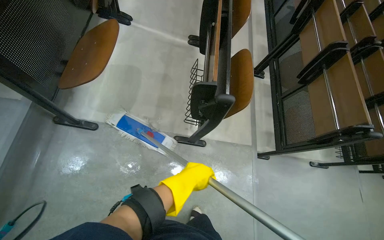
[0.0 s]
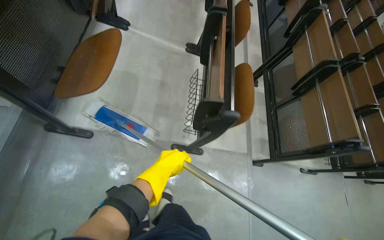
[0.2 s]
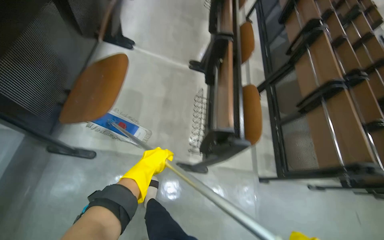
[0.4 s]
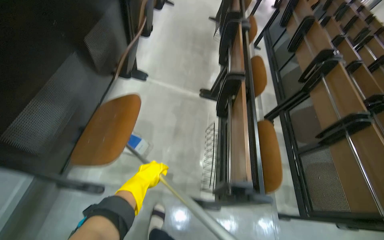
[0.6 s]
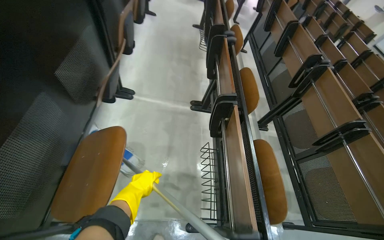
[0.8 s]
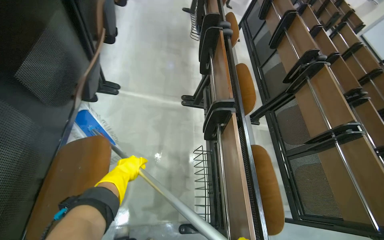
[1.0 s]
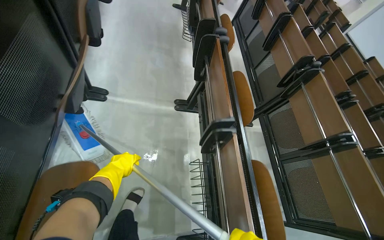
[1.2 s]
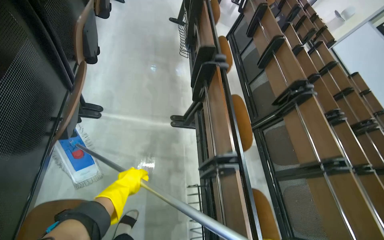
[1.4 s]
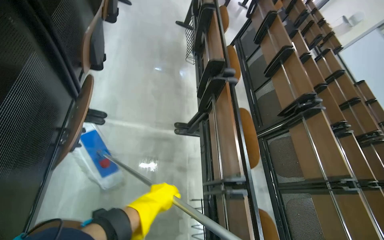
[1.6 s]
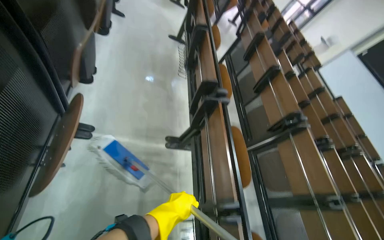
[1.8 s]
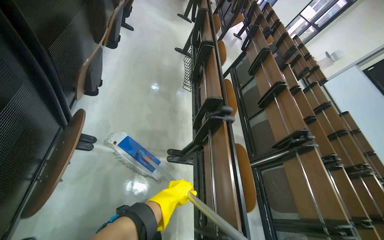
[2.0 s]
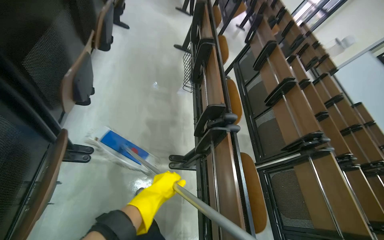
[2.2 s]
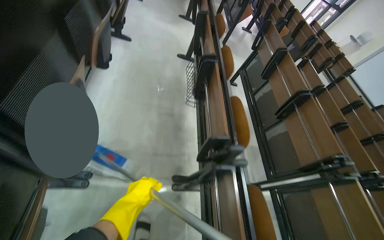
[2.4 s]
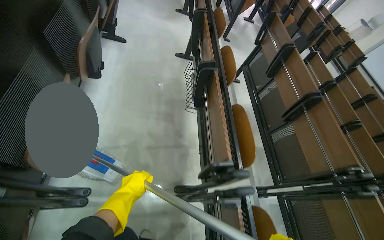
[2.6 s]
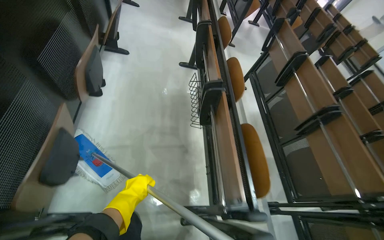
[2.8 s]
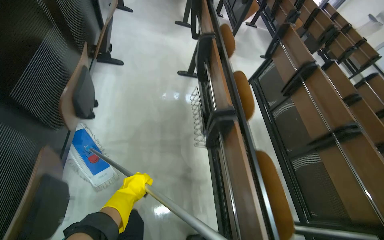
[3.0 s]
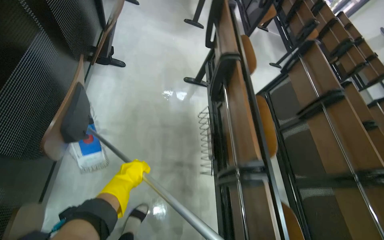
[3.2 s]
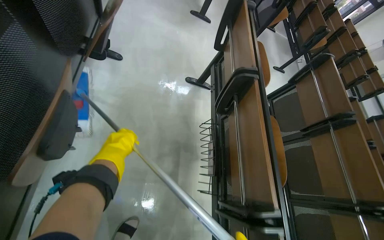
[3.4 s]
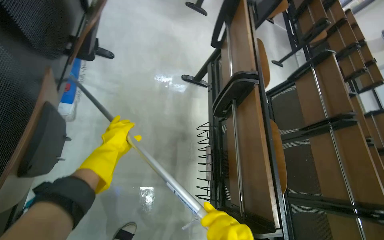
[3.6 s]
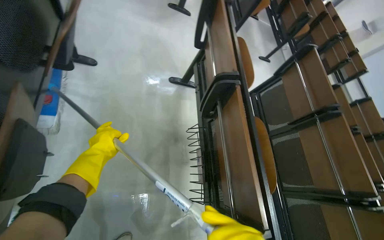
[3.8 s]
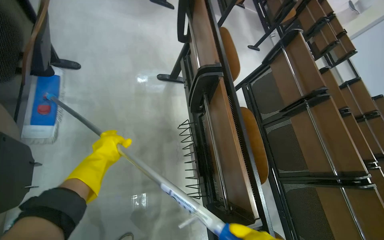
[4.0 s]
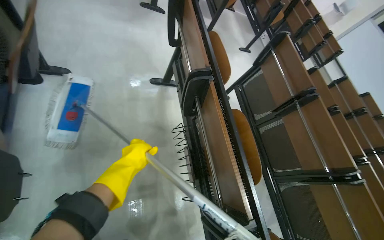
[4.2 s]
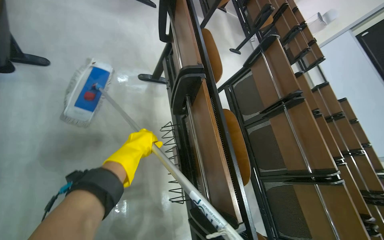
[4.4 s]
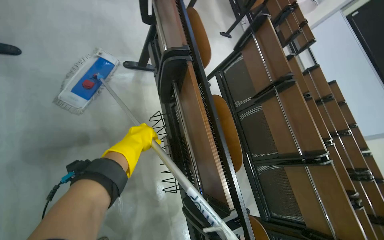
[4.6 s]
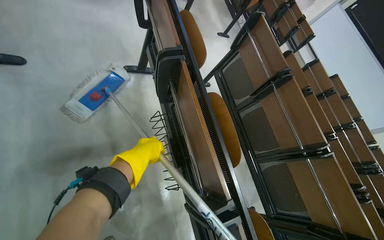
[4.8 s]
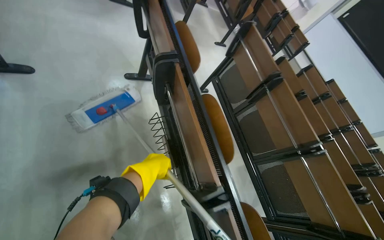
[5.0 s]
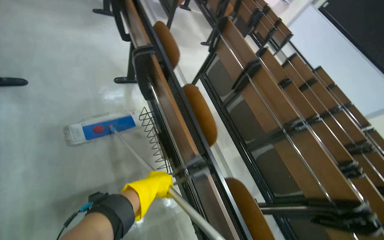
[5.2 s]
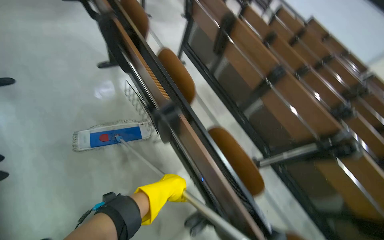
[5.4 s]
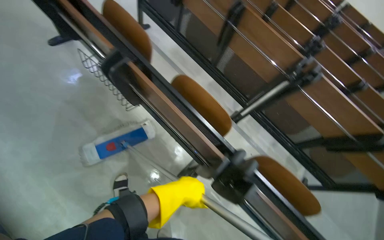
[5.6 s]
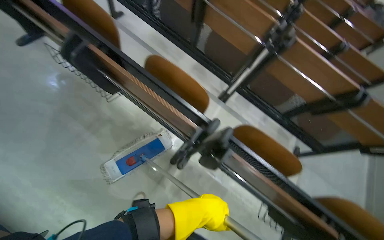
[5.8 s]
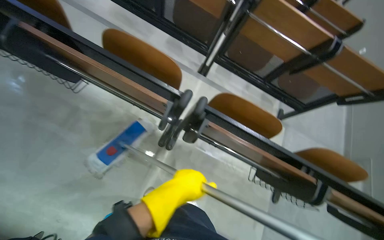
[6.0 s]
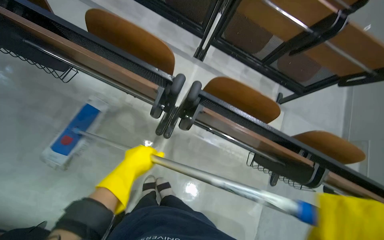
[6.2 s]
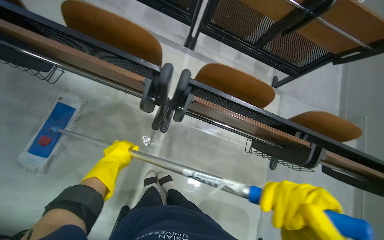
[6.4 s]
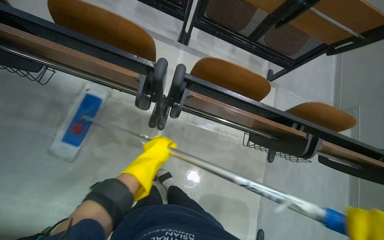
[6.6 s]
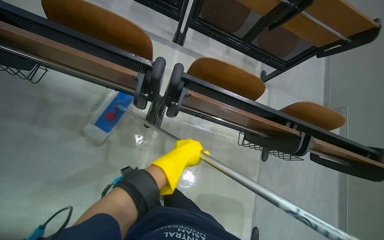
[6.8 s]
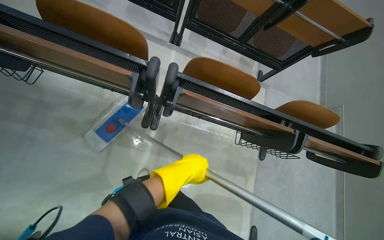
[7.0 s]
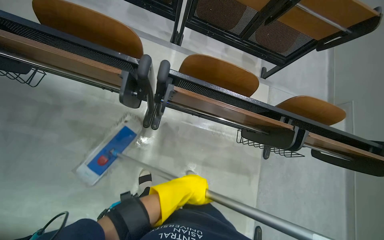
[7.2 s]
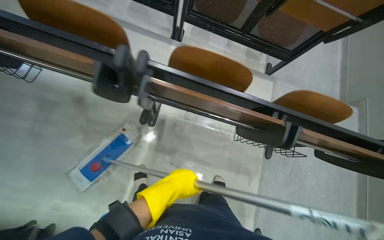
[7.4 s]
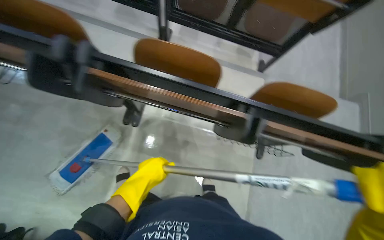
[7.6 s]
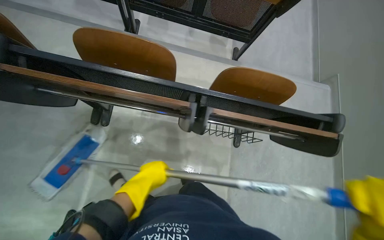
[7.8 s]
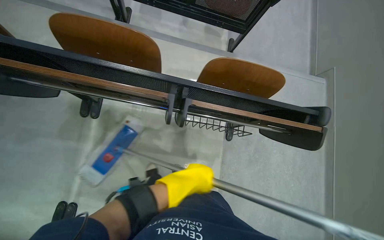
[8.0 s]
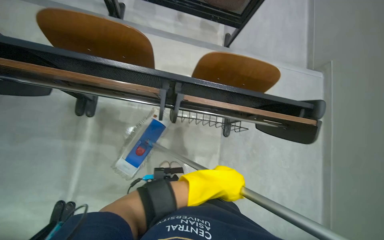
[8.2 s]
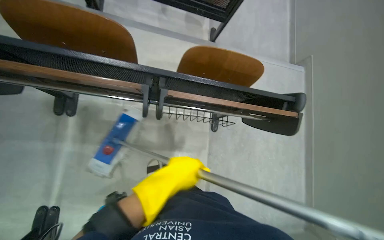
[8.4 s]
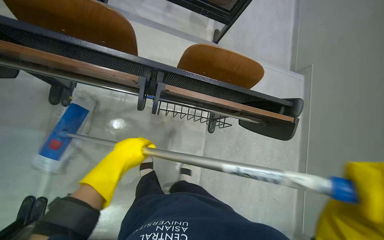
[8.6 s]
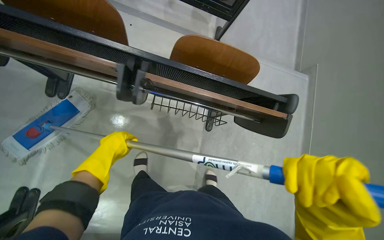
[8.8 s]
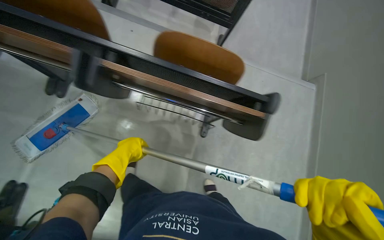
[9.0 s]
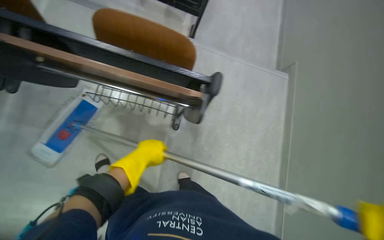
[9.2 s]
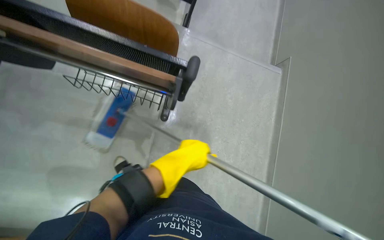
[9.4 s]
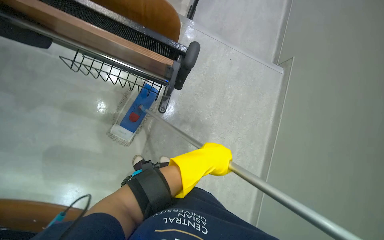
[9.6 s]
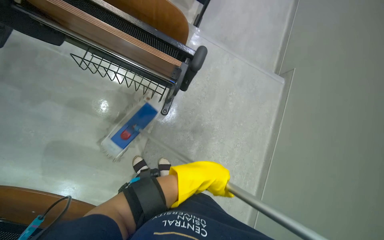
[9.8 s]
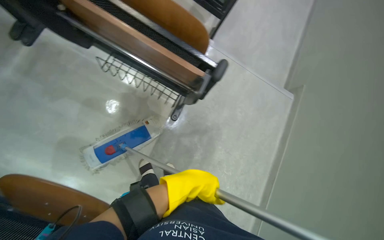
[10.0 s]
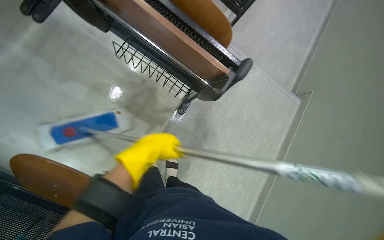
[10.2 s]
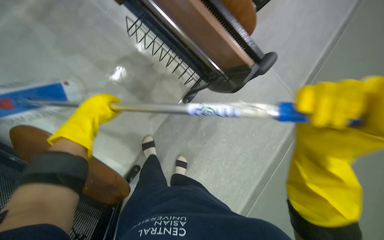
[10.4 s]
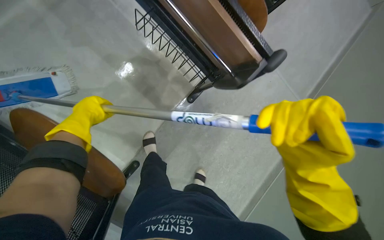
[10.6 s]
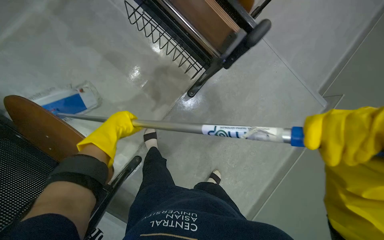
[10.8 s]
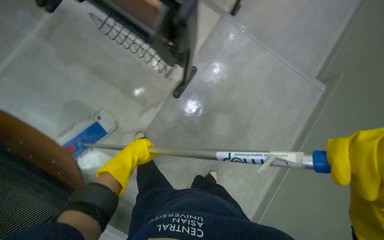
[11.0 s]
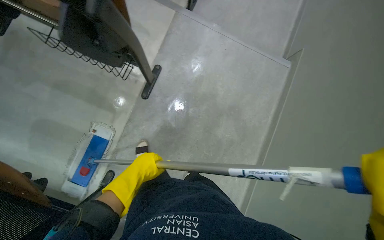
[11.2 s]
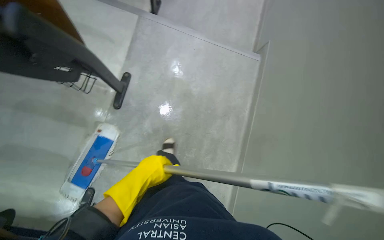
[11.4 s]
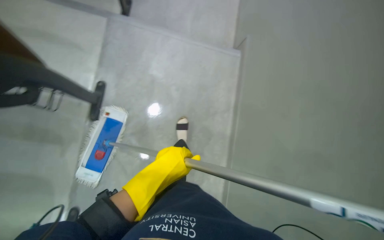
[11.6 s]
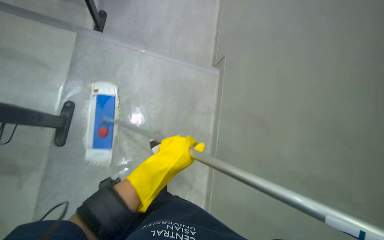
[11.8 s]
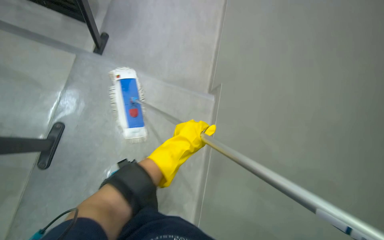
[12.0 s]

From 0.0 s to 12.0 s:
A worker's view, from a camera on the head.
Job: mopping floor.
The whole recording: Mopping building floor. The worker prepares the mop and mops the floor in the building hallway.
From 0.0 s to 1.6 s: The camera travels some 90 cm.
From 1.6 s to 3.0 s: The wearer moves approximately 70 cm.
From 3.0 s to 4.4 s: The head travels some 50 cm.
From 4.4 s to 6.0 s: The wearer moves about 80 cm. The wearer looks some 25 degrees further downward. The scene rotates counterclockwise by approximately 50 degrees.
From 7.6 s to 9.0 s: The camera is carried to the right, roughly 50 cm.
From 9.0 s to 10.4 s: The scene rotates clockwise by roughly 25 degrees. The left hand travels to the right and back again, approximately 30 cm each way.
From 10.4 s to 12.0 s: The left hand shifts some 50 cm to the right.

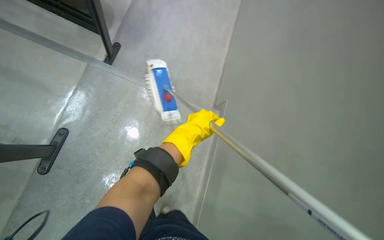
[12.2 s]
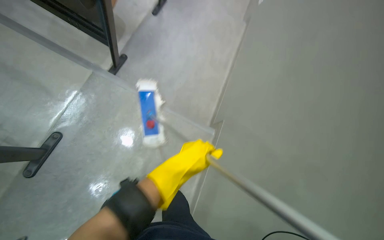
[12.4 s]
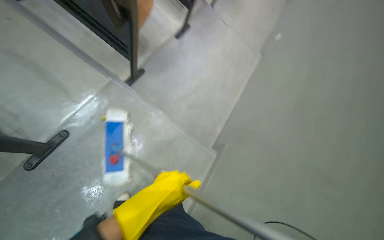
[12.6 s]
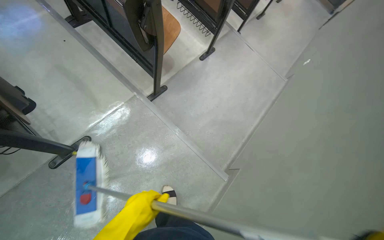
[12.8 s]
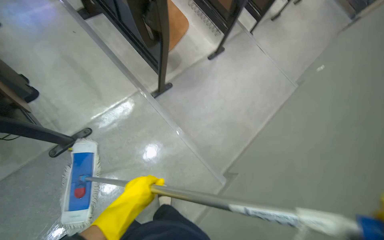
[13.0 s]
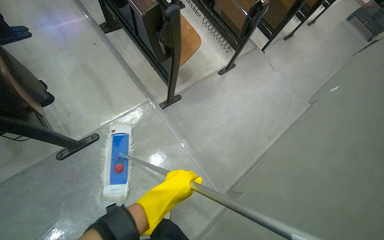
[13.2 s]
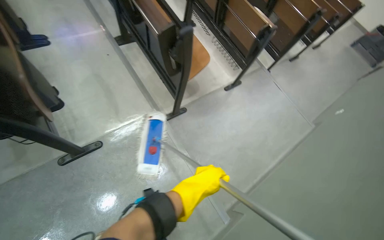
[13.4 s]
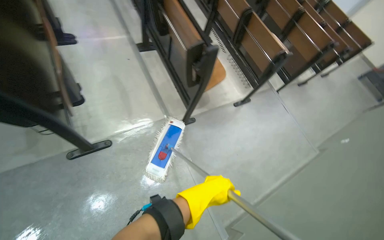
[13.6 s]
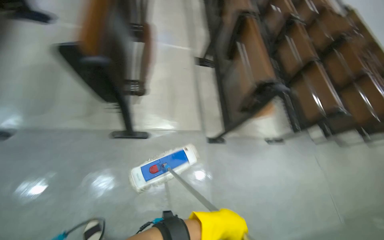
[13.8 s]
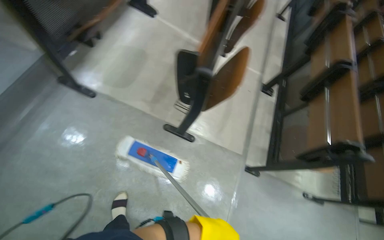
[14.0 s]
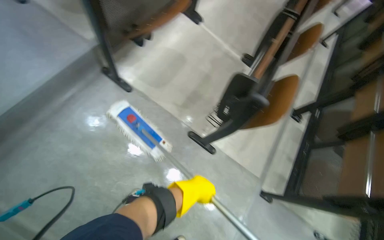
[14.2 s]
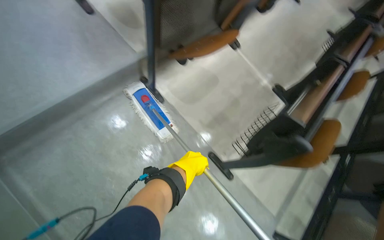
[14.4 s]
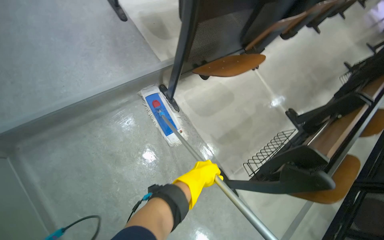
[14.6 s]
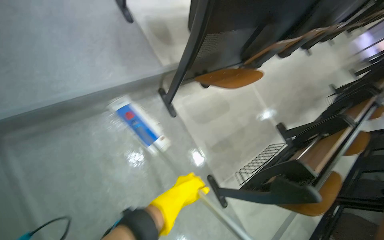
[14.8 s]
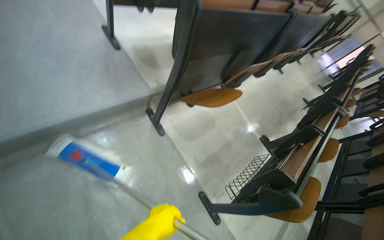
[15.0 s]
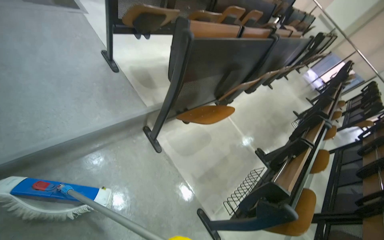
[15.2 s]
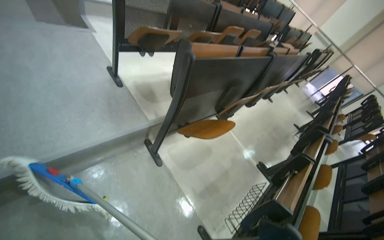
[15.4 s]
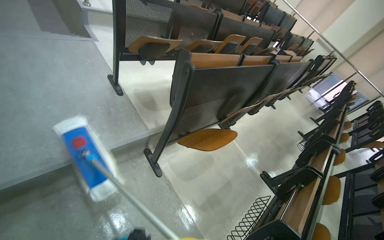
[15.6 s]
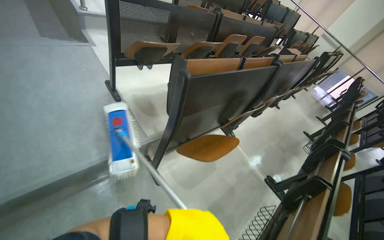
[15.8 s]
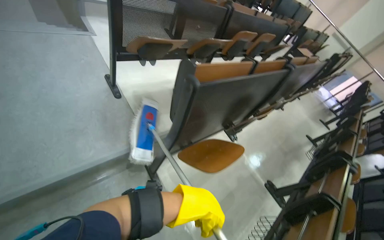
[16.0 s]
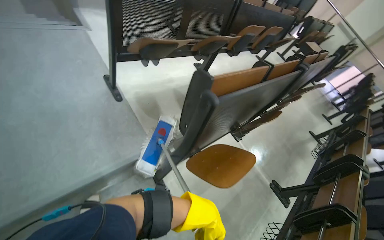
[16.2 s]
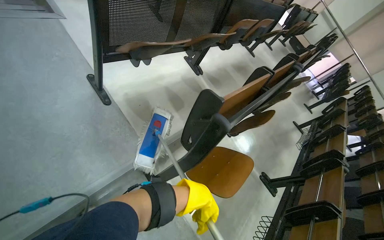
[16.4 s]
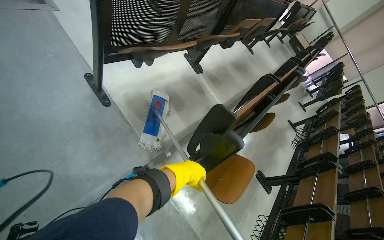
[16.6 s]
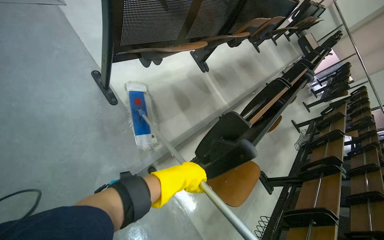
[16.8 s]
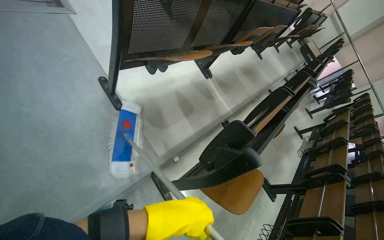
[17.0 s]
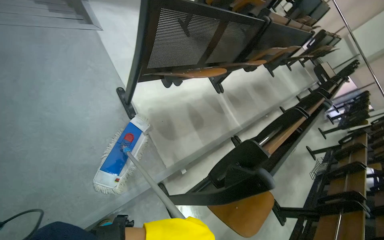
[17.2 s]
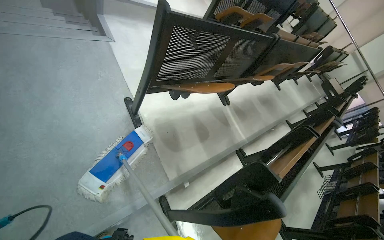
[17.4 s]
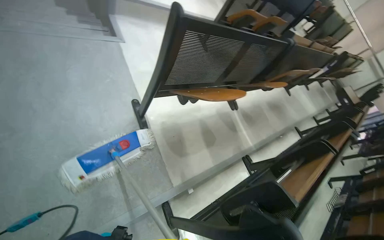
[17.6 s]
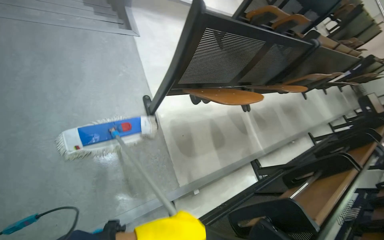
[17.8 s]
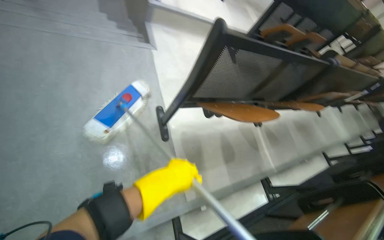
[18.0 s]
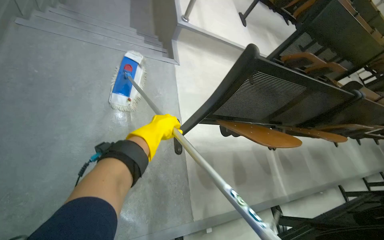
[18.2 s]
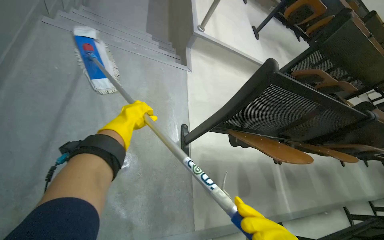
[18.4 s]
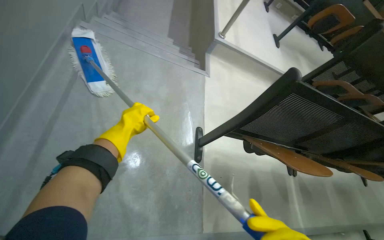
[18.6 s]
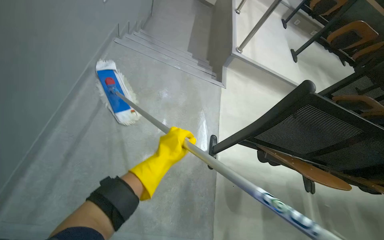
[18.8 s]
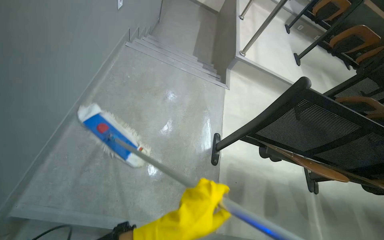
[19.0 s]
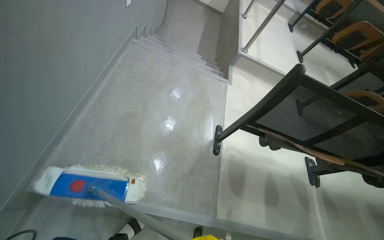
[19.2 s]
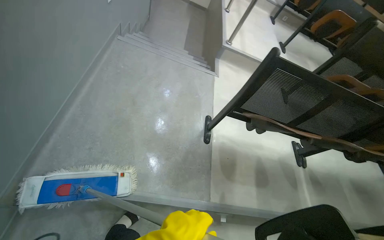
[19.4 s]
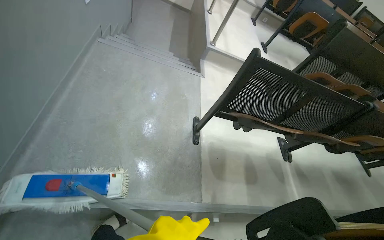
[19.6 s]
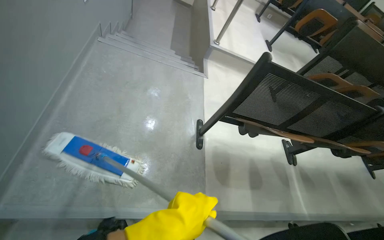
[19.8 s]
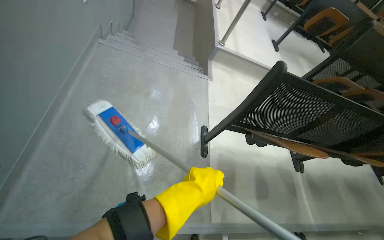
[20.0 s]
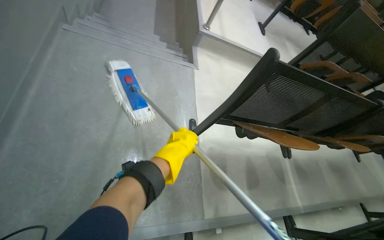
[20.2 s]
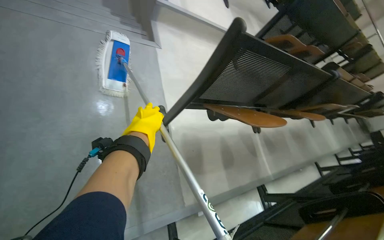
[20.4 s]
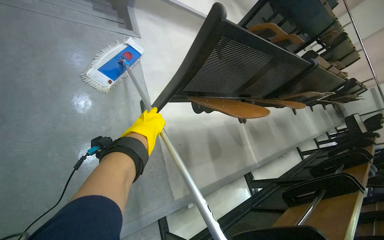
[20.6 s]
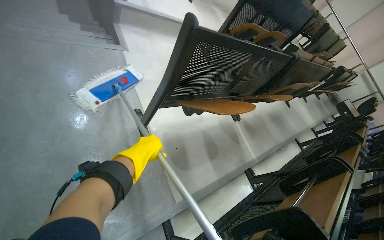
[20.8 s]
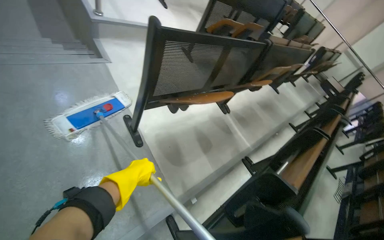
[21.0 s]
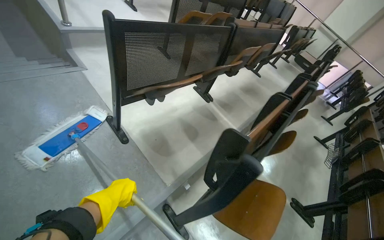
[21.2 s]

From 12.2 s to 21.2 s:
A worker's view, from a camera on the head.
Job: mopping floor.
The whole recording: Mopping building floor. The worker prepares the mop and mops the floor in the building hallway.
From 12.2 s to 13.8 s: The head turns to the left by roughly 65 degrees. The camera pitches upward, by about 35 degrees.
From 13.8 s to 15.2 s: The camera travels about 50 cm. The wearer looks approximately 25 degrees further upward. The scene turns about 40 degrees clockwise in the picture.
From 15.2 s to 16.6 s: The camera travels some 60 cm.
From 16.6 s to 18.2 s: The wearer's head swings about 30 degrees to the left. The wearer looks approximately 15 degrees further upward.
From 19.8 s to 21.2 s: The wearer looks some 40 degrees further to the right. The camera pitches downward, by approximately 10 degrees.
